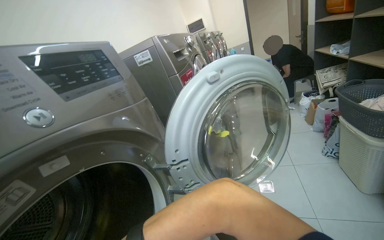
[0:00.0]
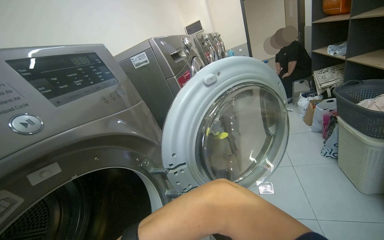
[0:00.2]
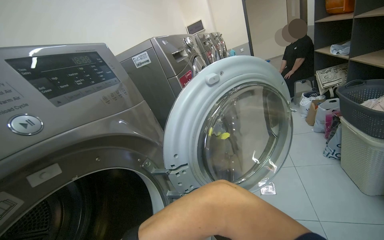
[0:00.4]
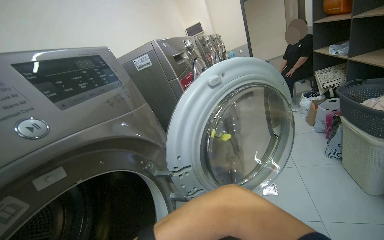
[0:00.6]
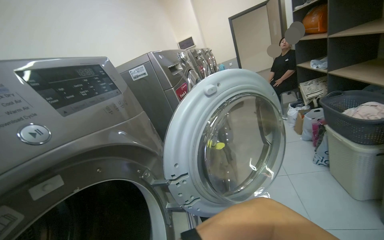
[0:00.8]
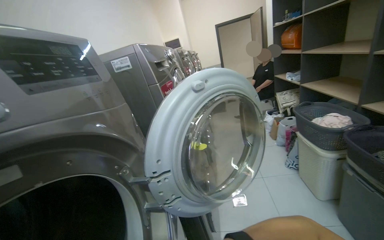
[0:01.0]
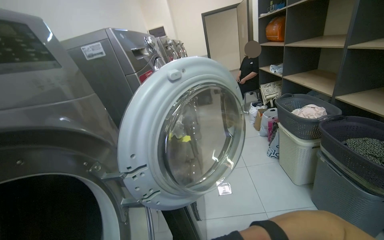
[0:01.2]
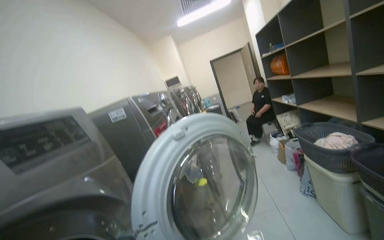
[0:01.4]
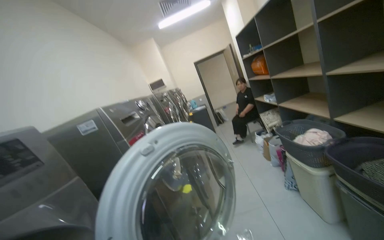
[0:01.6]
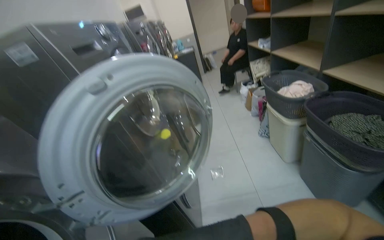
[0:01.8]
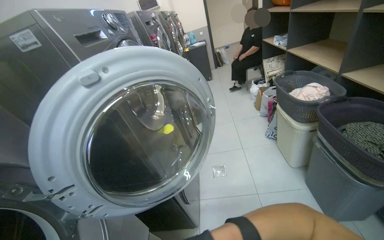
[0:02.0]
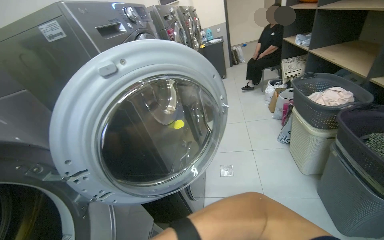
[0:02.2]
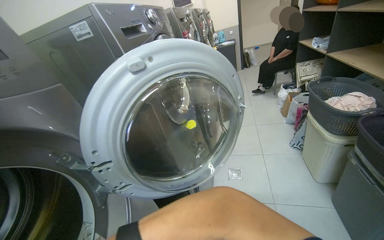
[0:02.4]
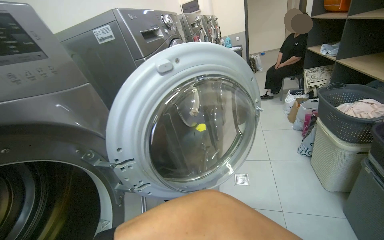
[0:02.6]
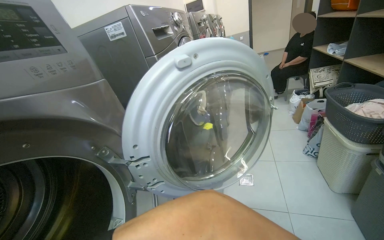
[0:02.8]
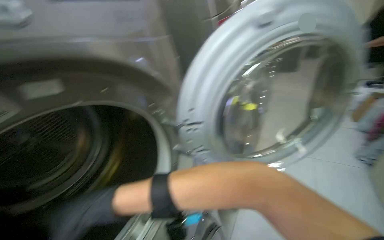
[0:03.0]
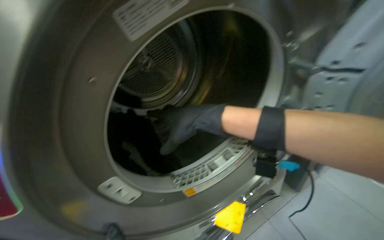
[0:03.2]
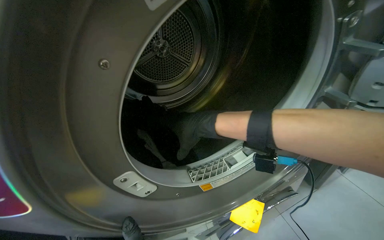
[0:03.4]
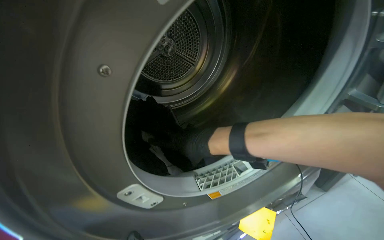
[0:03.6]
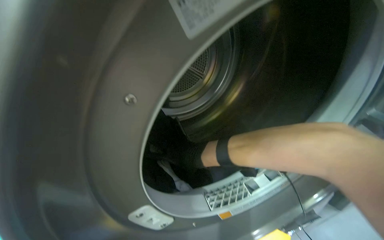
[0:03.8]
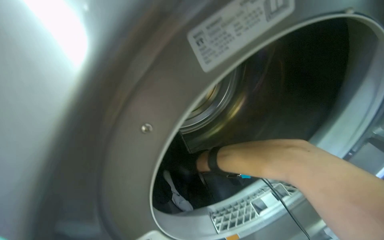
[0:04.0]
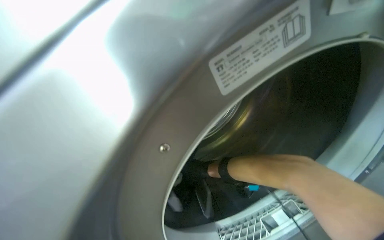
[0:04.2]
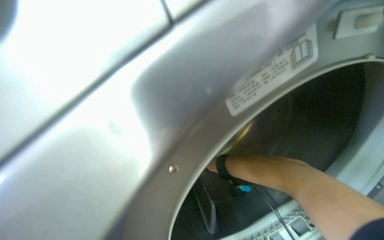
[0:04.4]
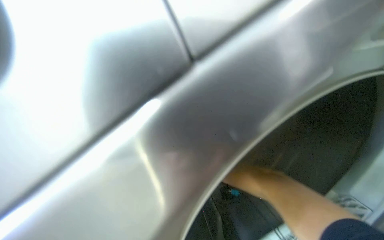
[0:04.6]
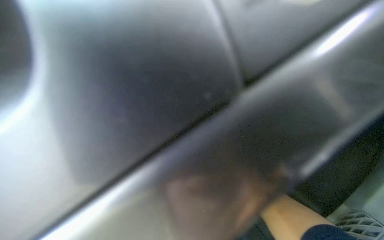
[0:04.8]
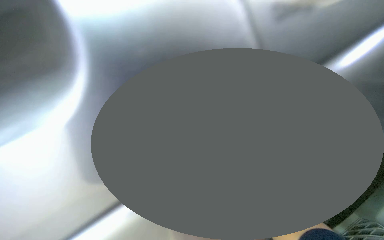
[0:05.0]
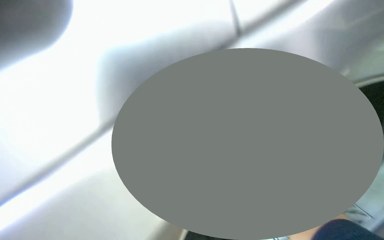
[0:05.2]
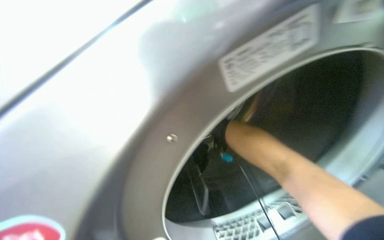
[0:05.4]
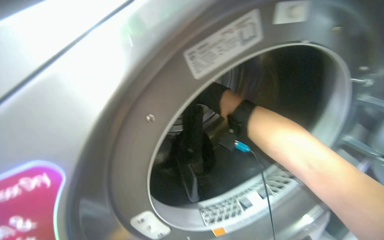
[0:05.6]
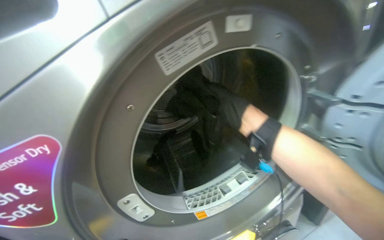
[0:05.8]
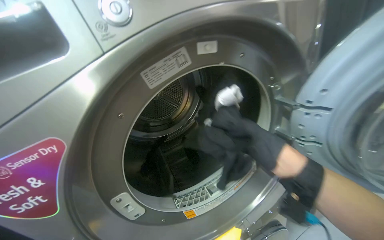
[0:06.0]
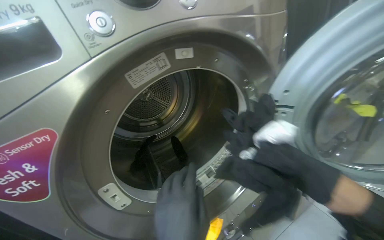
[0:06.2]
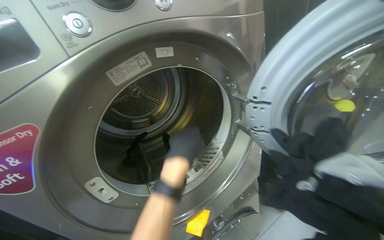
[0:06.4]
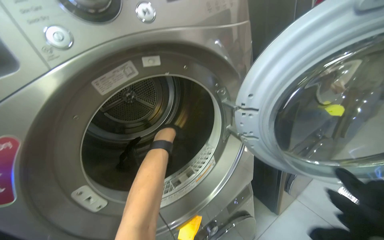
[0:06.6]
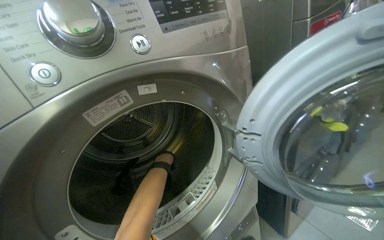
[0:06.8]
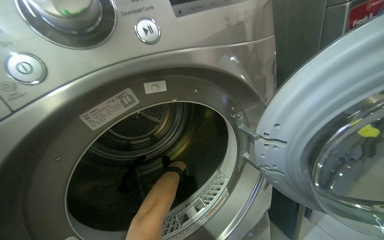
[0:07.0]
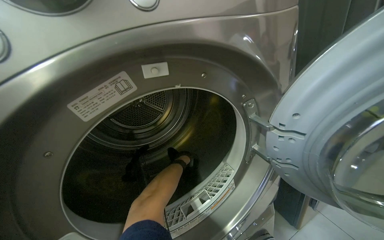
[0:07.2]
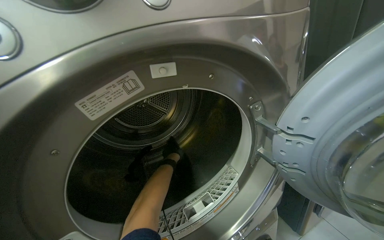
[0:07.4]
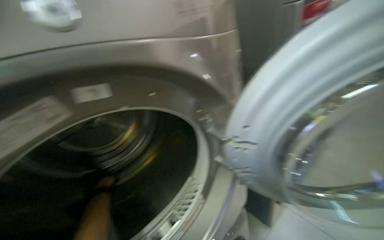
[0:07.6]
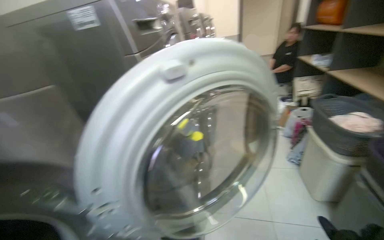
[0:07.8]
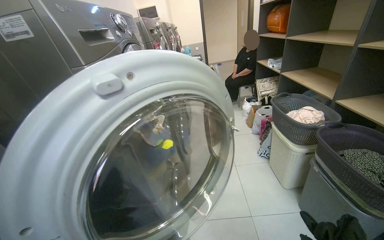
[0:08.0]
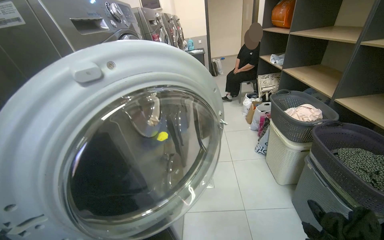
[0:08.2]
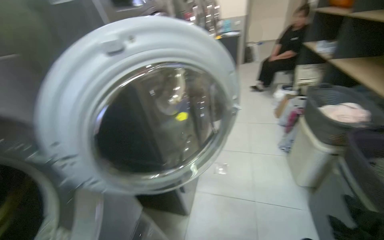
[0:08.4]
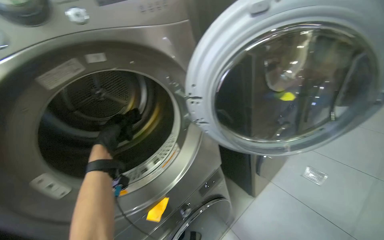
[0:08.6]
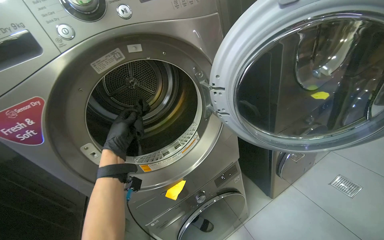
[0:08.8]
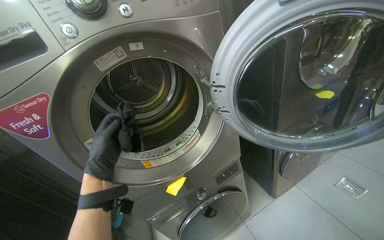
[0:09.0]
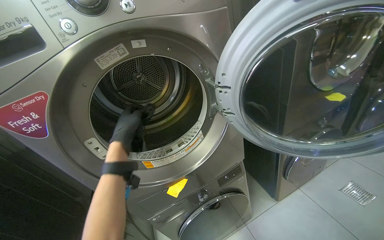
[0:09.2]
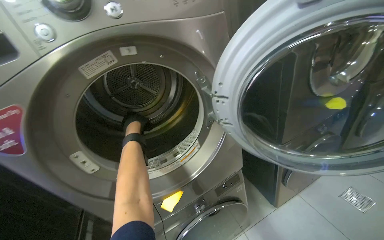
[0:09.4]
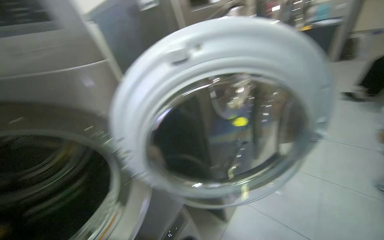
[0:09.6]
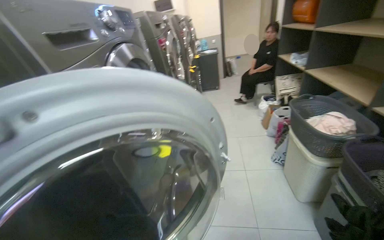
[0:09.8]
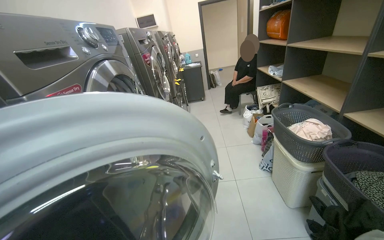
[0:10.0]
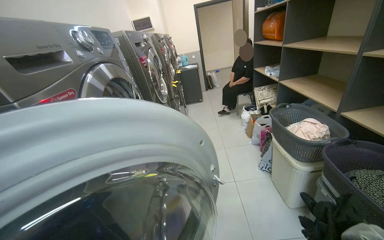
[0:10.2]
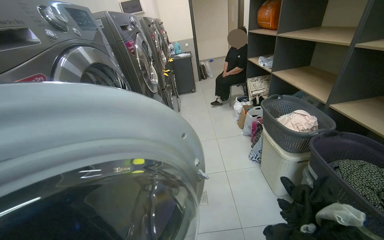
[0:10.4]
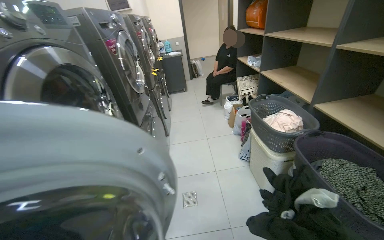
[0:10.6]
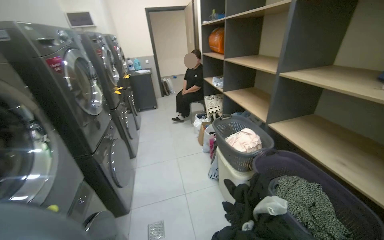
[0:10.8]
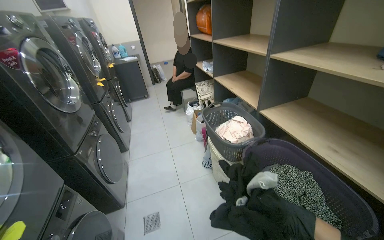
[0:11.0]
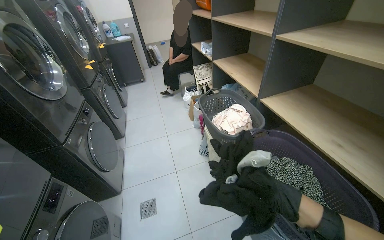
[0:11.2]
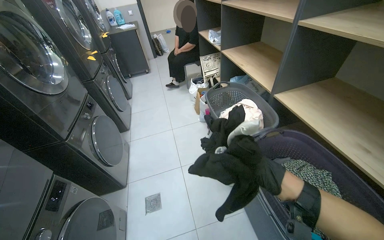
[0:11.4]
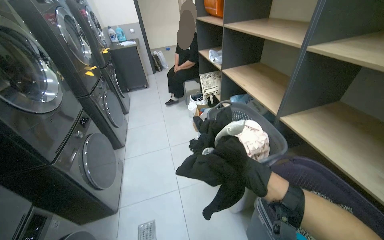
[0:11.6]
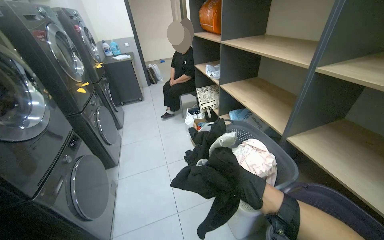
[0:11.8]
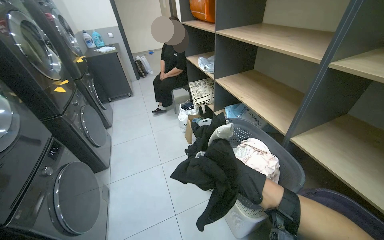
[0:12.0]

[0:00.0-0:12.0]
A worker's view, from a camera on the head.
Job: managing laundry.
The whole recording: Processing and organizing laundry. The worker removes clothes from dryers, cleans lint filters, transfers laundry between machines, and places clothes on shelves.
0:00.0 to 0:01.6: The view tips upward by some 20 degrees.
0:01.6 to 0:03.0: The head turns to the left by roughly 30 degrees. The view tips downward by about 30 degrees.
0:03.0 to 0:04.4: The wearer looks about 30 degrees further to the left.
0:09.0 to 0:10.4: The wearer looks approximately 65 degrees further to the right. The camera pitches upward, by approximately 20 degrees.
0:10.4 to 0:12.0: The camera is carried about 70 cm. The camera is aimed some 20 degrees further to the right.

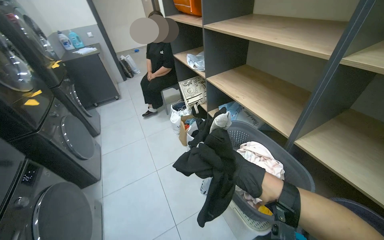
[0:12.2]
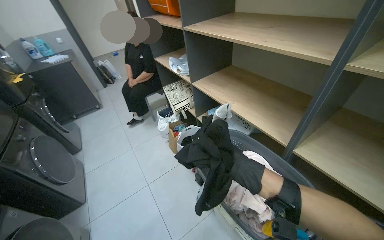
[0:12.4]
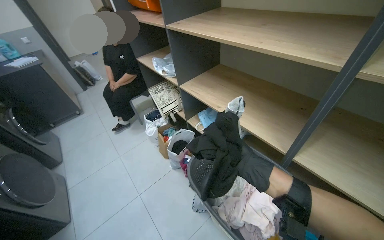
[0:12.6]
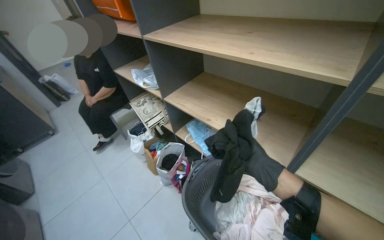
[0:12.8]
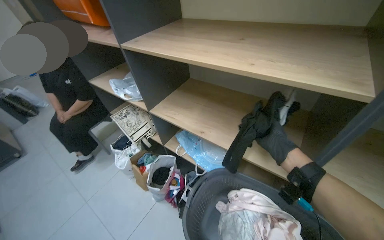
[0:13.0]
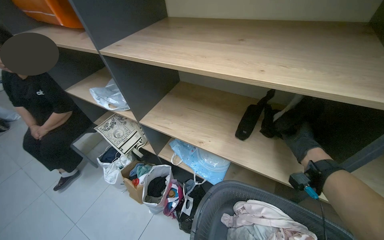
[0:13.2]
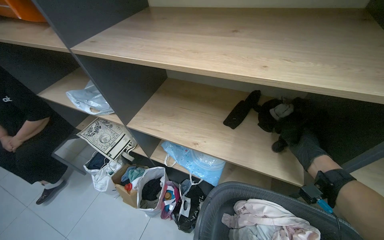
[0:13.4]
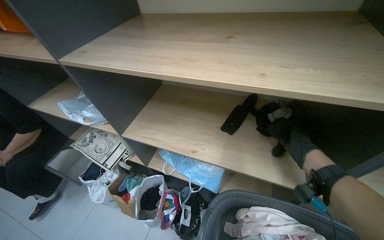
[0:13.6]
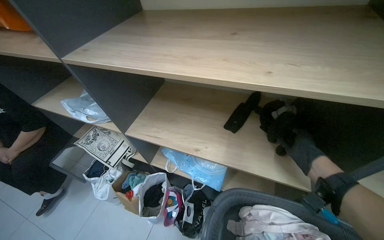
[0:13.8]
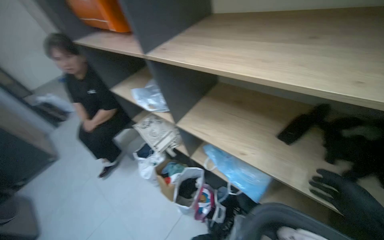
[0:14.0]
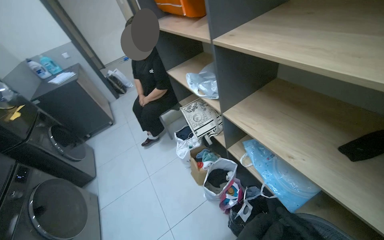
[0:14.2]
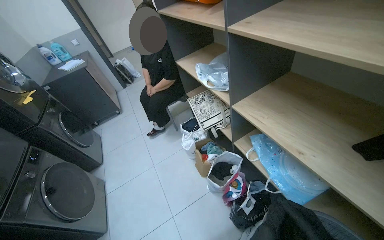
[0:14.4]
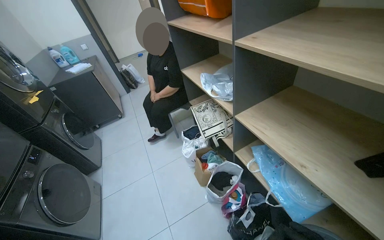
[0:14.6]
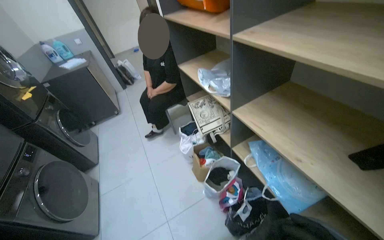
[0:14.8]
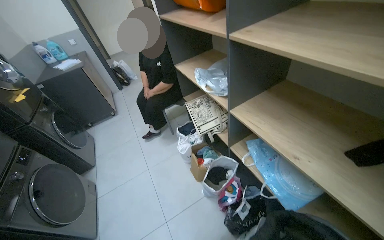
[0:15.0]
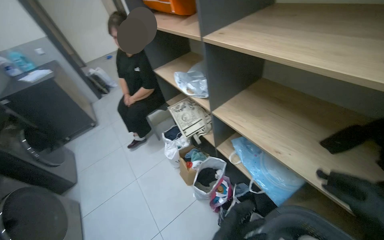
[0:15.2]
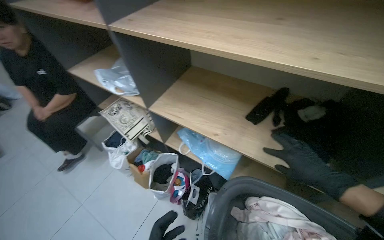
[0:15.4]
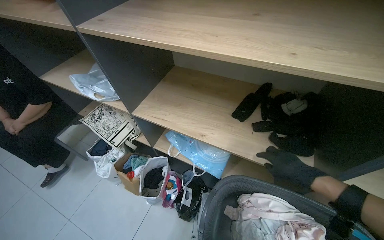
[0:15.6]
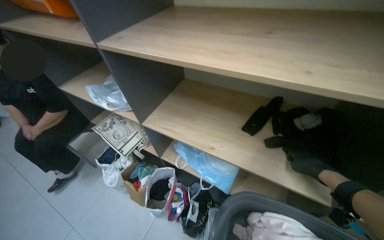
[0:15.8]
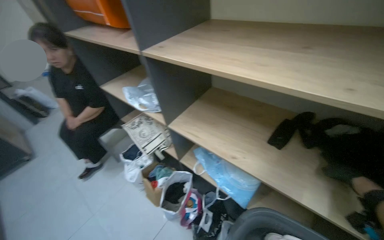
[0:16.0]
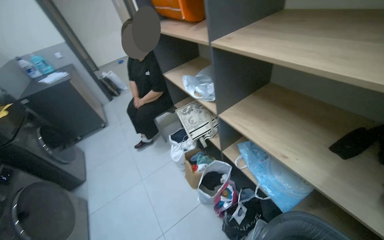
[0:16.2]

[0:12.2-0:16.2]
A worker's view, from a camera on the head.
Job: managing laundry.
The whole recording: Processing and organizing laundry. The worker removes clothes from dryers, cleans lint filters, transfers laundry between machines, and places clothes on shelves.
0:12.2 to 0:13.6: The camera is carried approximately 60 cm. The head rotates about 40 degrees to the right.
0:13.6 to 0:14.8: The head rotates approximately 40 degrees to the left.

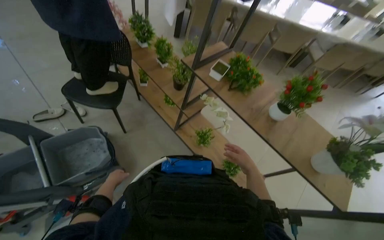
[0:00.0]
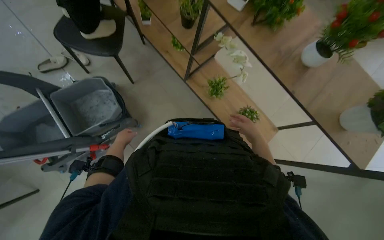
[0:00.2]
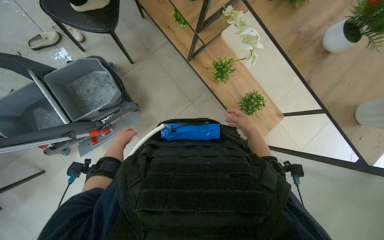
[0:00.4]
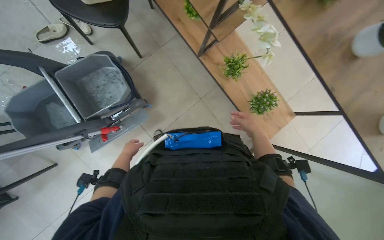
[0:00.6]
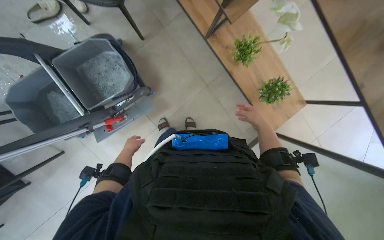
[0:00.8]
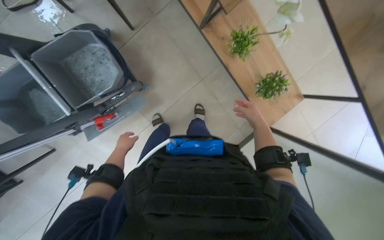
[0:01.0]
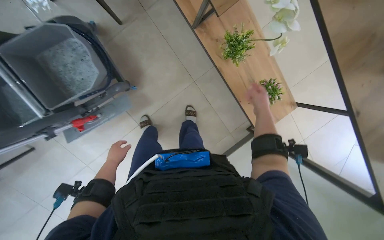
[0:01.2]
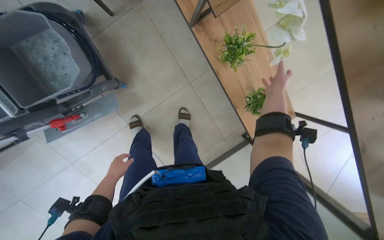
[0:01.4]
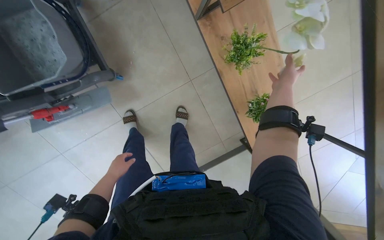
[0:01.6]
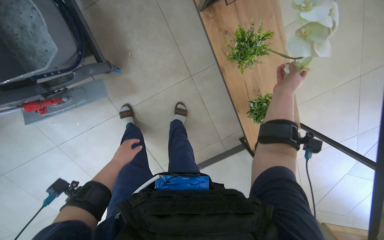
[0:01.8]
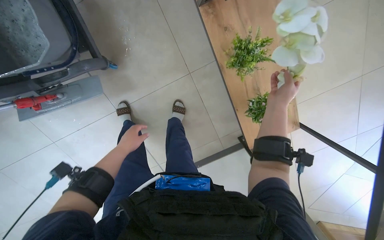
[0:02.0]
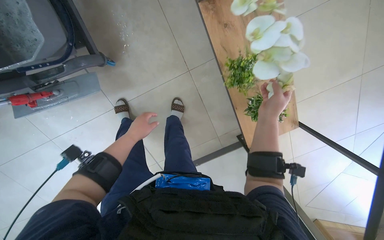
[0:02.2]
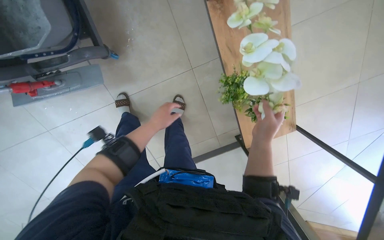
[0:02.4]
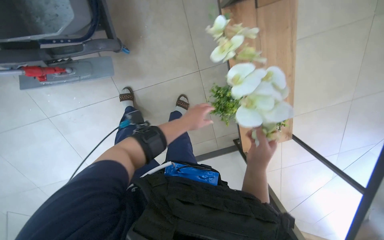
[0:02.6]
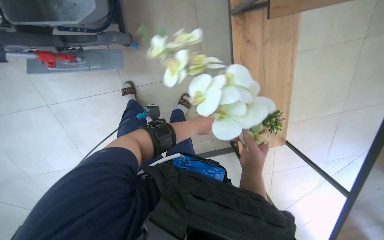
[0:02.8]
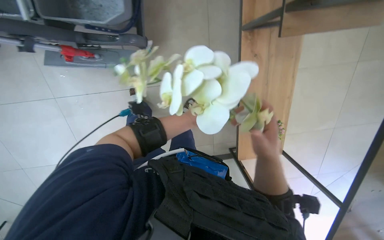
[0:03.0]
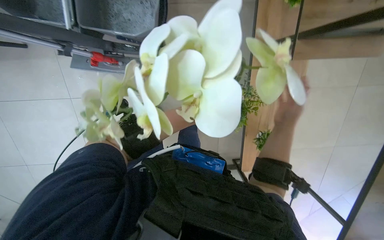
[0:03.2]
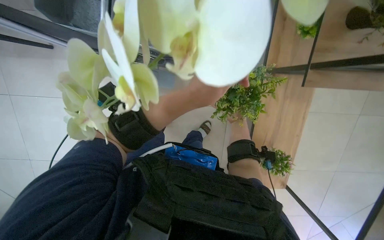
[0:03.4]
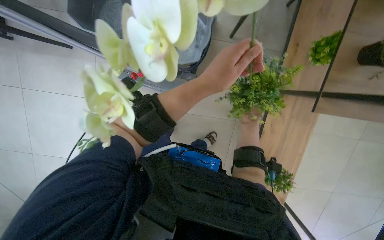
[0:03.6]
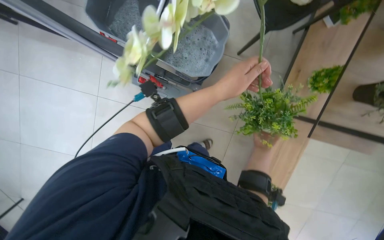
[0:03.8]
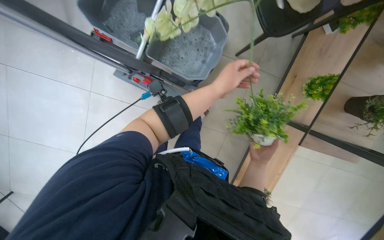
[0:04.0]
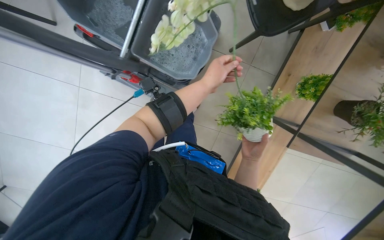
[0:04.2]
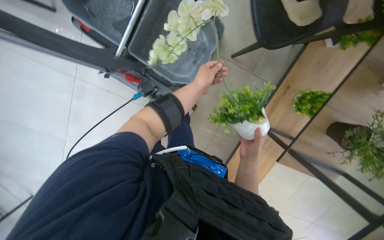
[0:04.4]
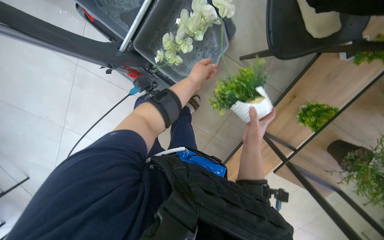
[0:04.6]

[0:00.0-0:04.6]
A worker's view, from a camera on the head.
Job: wiping surfaces.
The whole recording: Cleaning and arranging potted plants. The worker gathers potted plants from a shelf, washes them in a bucket, and places them back on the shelf.
0:00.0 to 0:01.6: The head travels roughly 50 cm. The camera pitches downward, by some 45 degrees.
0:01.6 to 0:03.0: The right hand goes about 30 cm nearer to the camera, to the left and down the picture. The left hand heads to the right and up the picture, covering roughly 25 cm.
0:03.0 to 0:04.6: The scene turns roughly 35 degrees clockwise in the picture. The right hand shifts some 15 cm farther from the camera.
